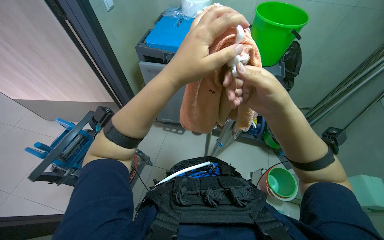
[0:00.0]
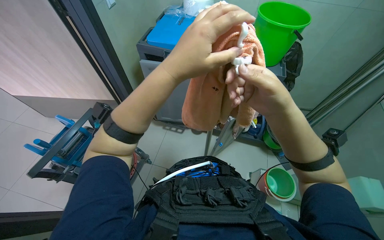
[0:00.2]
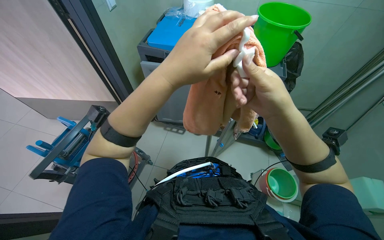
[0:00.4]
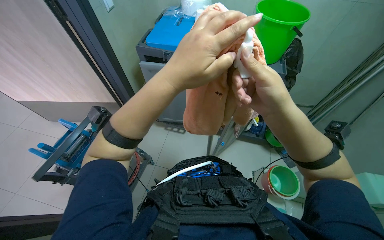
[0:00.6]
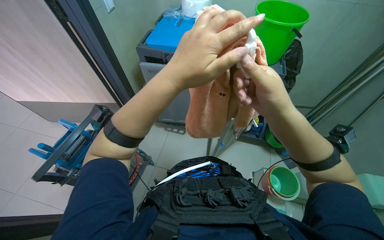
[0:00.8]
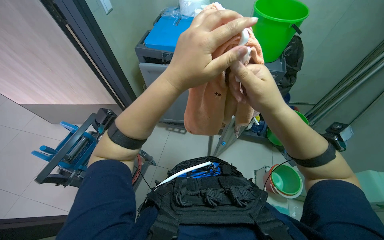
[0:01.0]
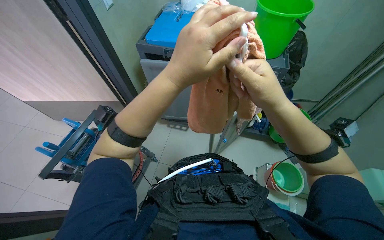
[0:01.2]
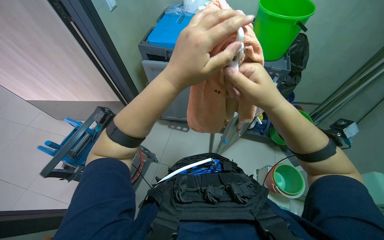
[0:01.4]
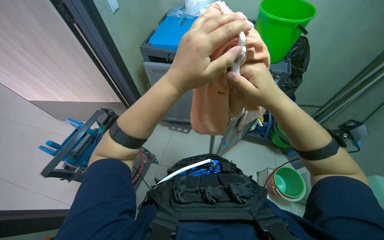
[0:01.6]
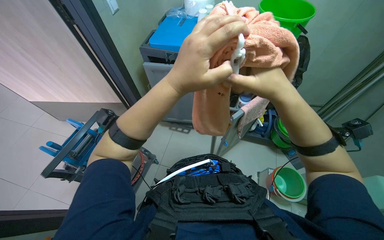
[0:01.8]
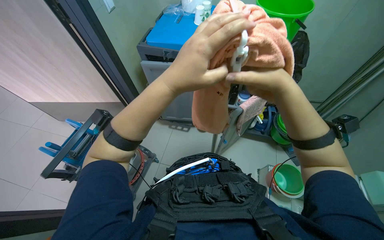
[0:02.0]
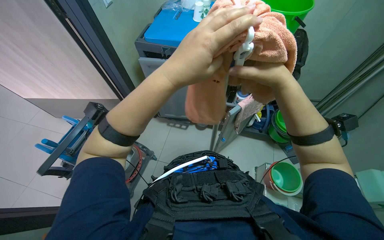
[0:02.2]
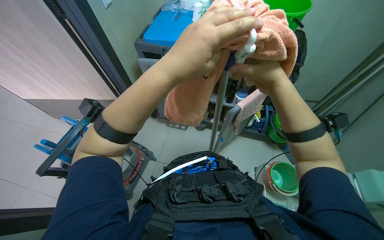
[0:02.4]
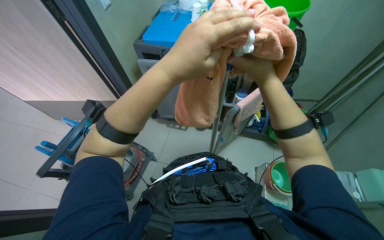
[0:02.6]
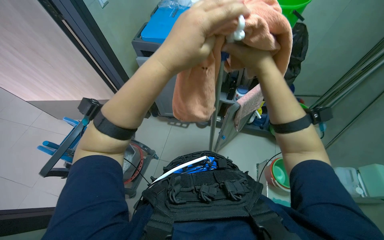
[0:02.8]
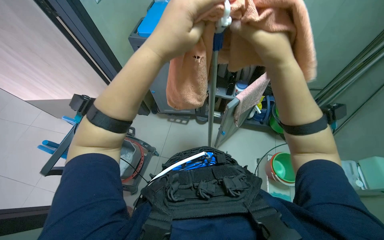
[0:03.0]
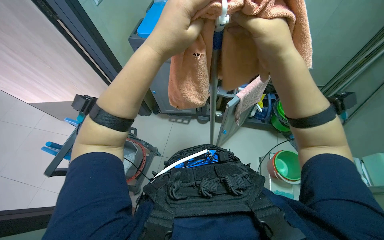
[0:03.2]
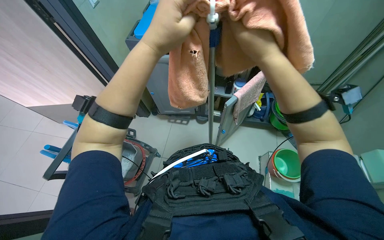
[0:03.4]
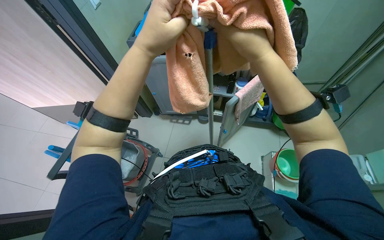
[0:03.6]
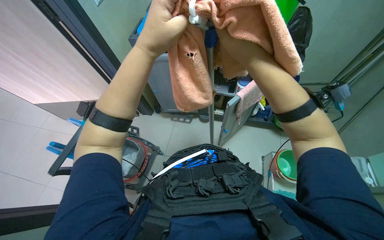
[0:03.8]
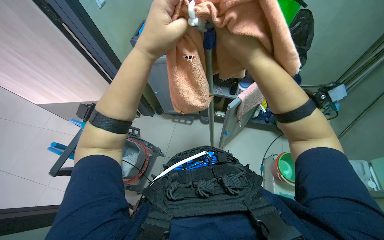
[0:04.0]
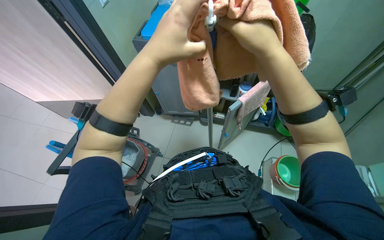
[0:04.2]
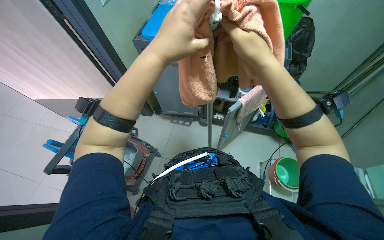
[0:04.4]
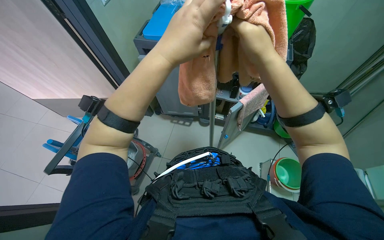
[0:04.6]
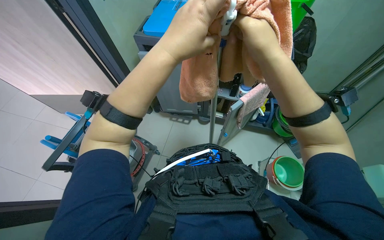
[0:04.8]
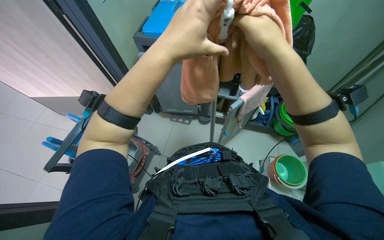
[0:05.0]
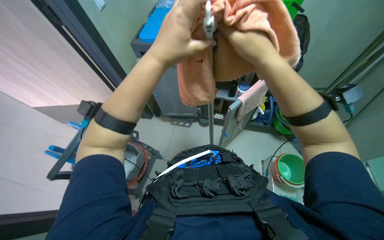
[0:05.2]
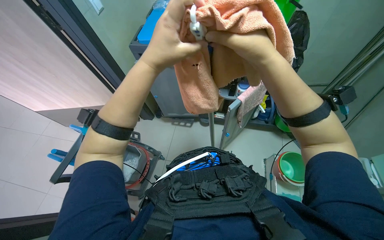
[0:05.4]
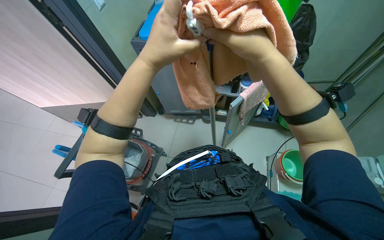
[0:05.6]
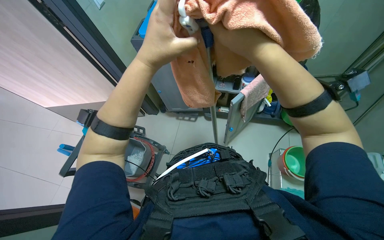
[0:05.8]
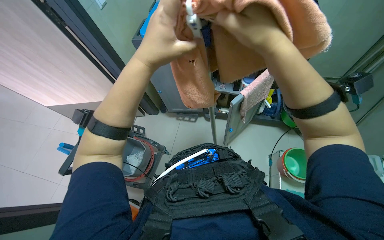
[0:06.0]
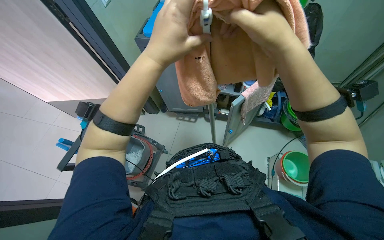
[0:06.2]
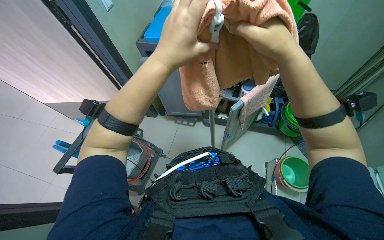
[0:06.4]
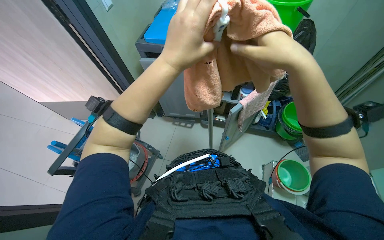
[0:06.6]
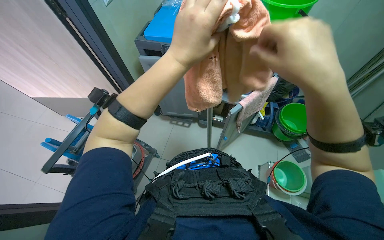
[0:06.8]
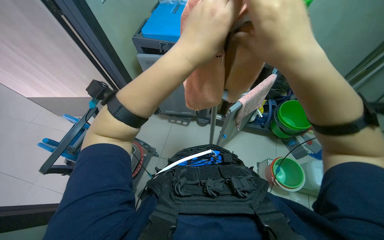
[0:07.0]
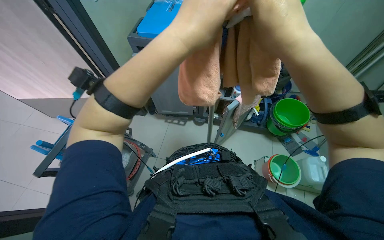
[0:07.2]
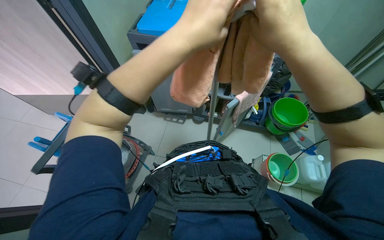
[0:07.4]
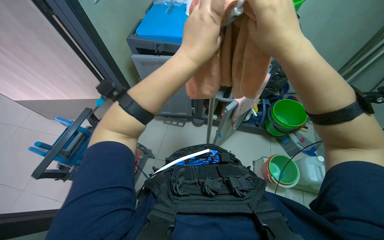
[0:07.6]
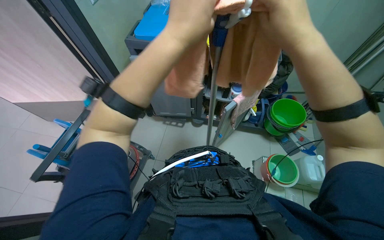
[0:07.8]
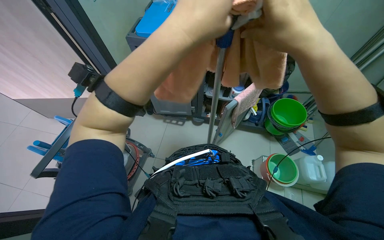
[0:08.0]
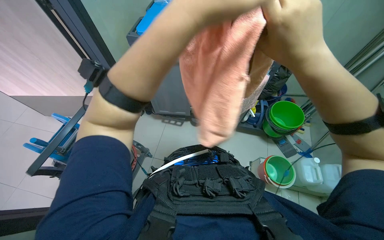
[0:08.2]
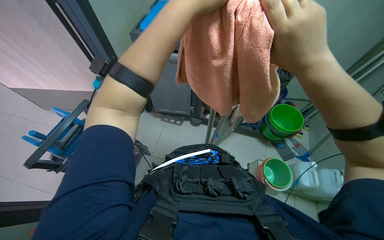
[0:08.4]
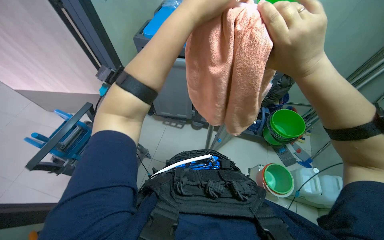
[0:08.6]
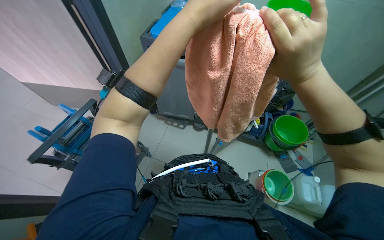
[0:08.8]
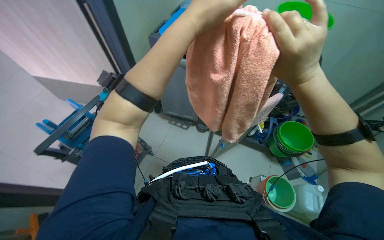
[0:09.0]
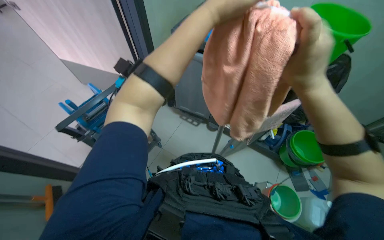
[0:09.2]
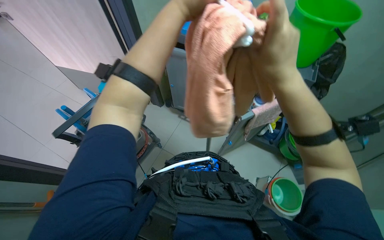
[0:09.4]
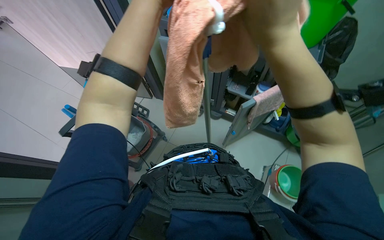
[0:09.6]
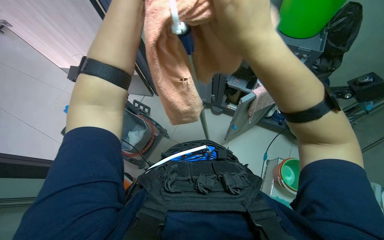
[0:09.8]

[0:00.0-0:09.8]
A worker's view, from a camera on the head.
Job: preparing cleaning supplies.
The whole recording: Attaching cloth to mop handle. The worker folds a cloth and attaches it to a mop handle, preparing the cleaning tool.
0.0 to 1.4 s: The hands are busy where they are.
2.8 to 5.6 s: The hands make small movements and keep their place.
5.6 to 7.0 s: The hands work in one place, with small movements.
7.0 to 8.4 s: The hands make small movements and keep their place.
8.4 to 9.8 s: The right hand is displaced to the left by roughly 10 cm.

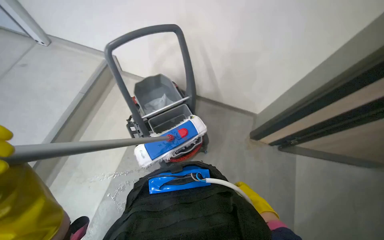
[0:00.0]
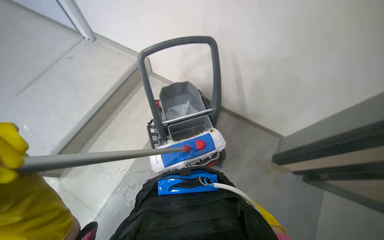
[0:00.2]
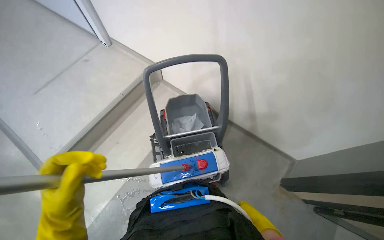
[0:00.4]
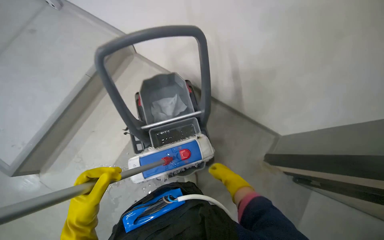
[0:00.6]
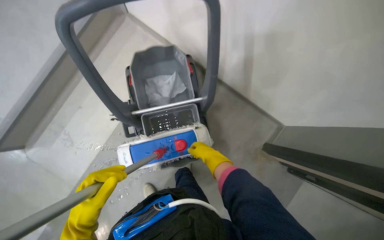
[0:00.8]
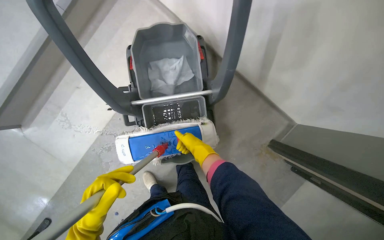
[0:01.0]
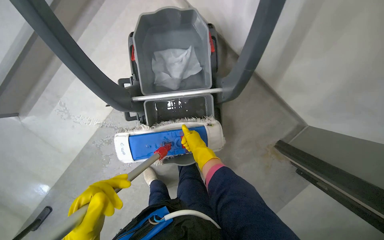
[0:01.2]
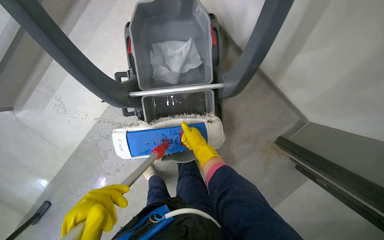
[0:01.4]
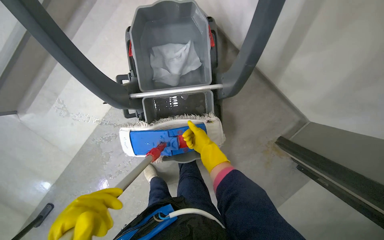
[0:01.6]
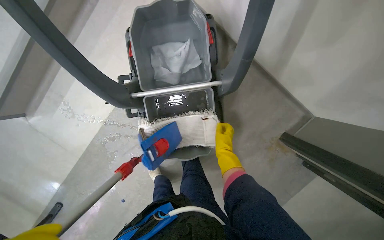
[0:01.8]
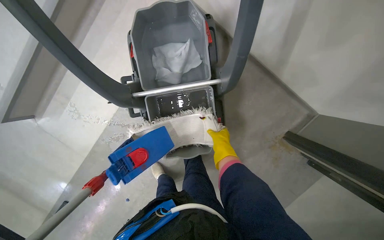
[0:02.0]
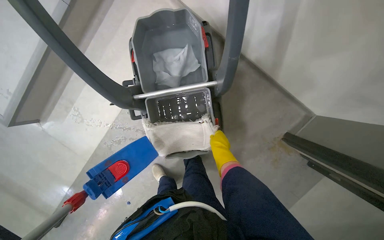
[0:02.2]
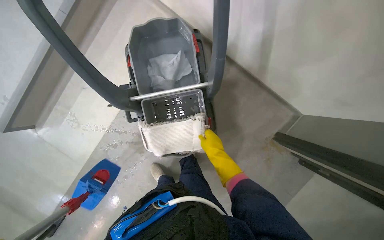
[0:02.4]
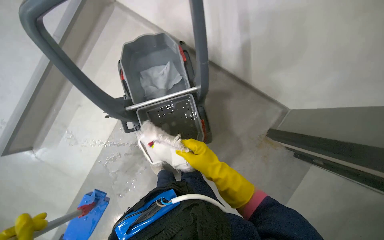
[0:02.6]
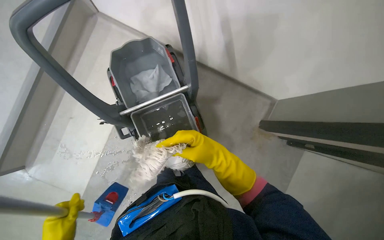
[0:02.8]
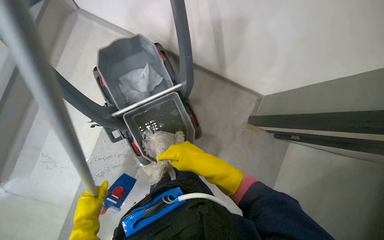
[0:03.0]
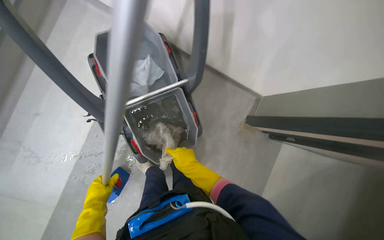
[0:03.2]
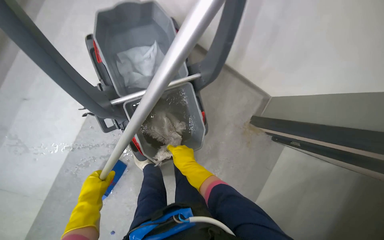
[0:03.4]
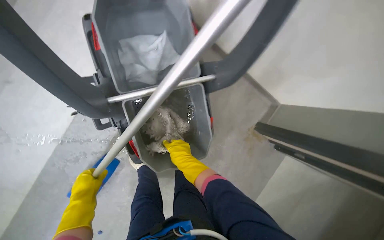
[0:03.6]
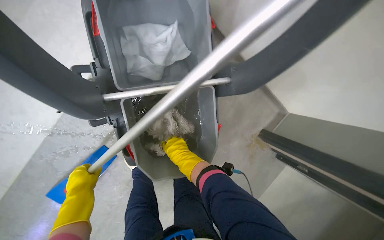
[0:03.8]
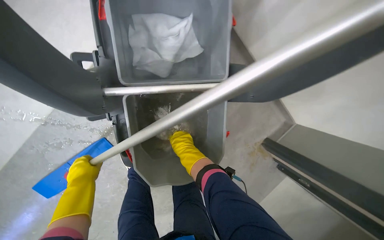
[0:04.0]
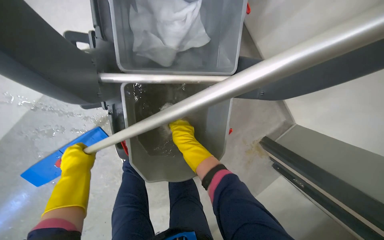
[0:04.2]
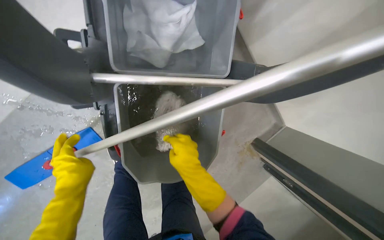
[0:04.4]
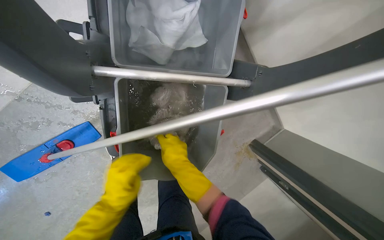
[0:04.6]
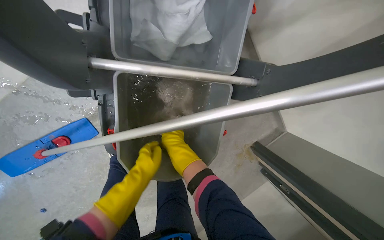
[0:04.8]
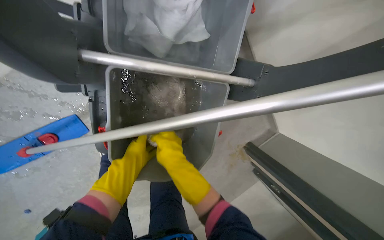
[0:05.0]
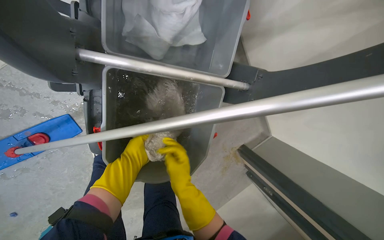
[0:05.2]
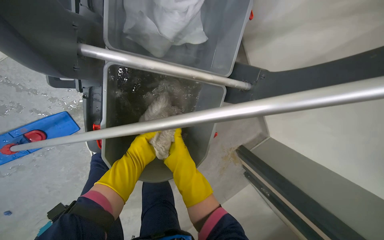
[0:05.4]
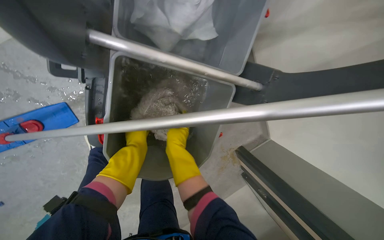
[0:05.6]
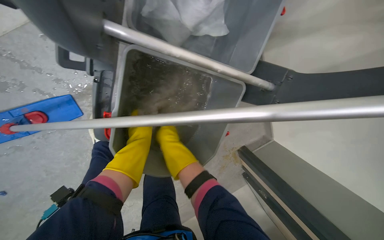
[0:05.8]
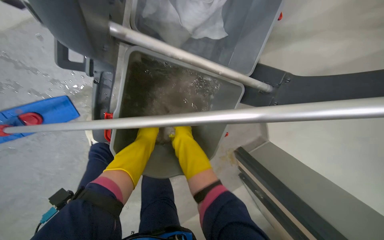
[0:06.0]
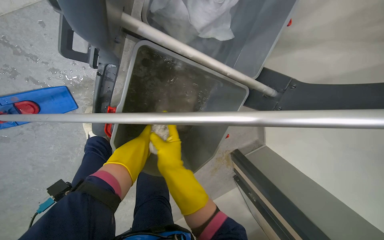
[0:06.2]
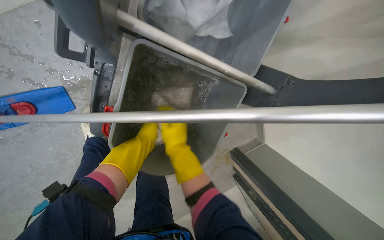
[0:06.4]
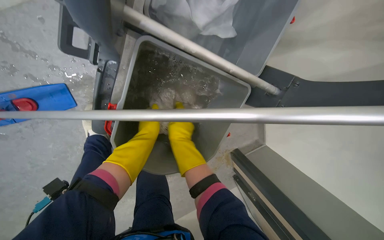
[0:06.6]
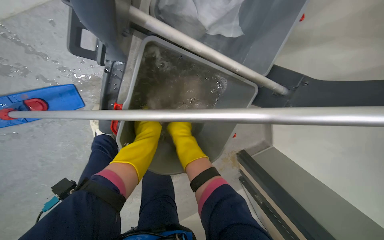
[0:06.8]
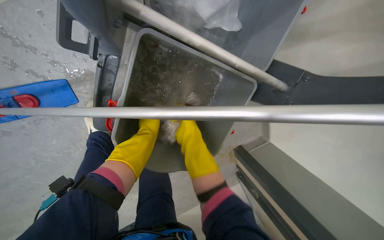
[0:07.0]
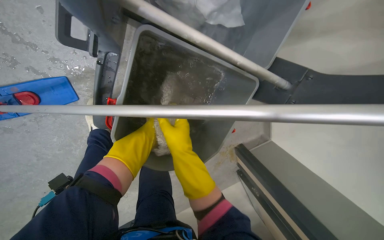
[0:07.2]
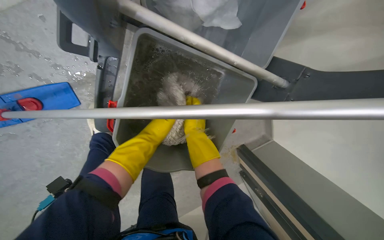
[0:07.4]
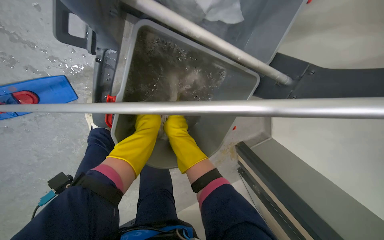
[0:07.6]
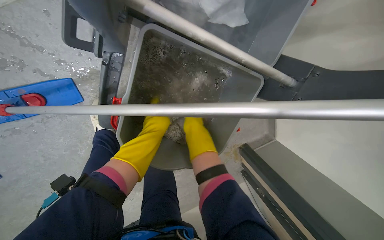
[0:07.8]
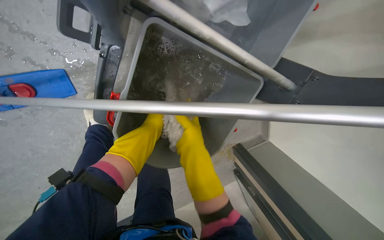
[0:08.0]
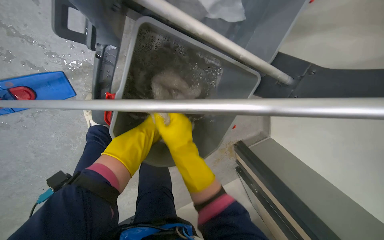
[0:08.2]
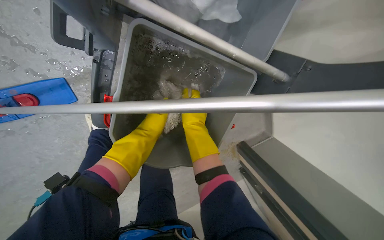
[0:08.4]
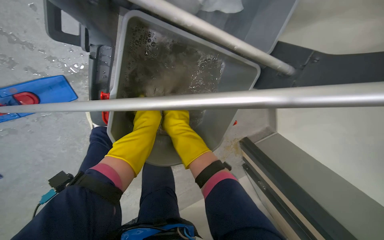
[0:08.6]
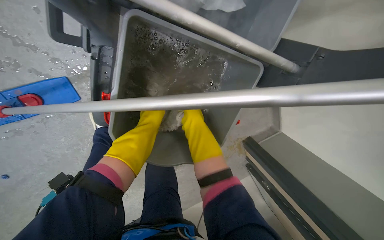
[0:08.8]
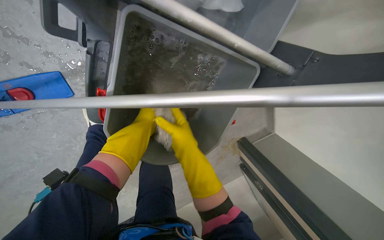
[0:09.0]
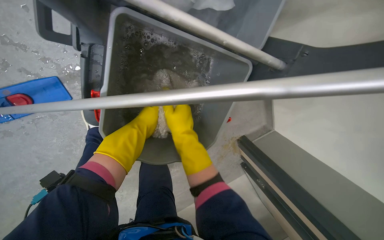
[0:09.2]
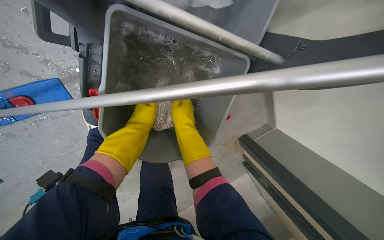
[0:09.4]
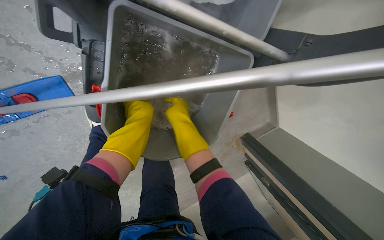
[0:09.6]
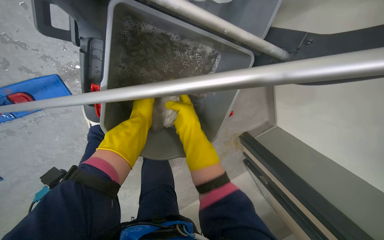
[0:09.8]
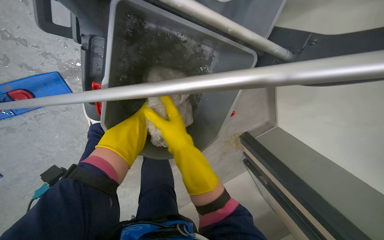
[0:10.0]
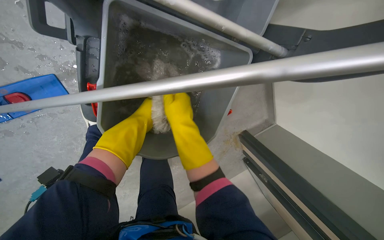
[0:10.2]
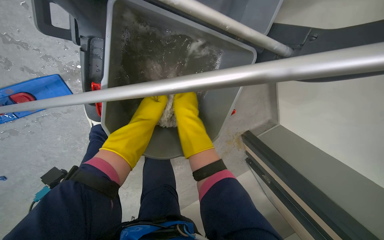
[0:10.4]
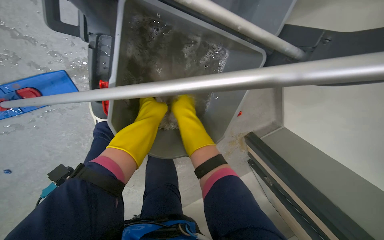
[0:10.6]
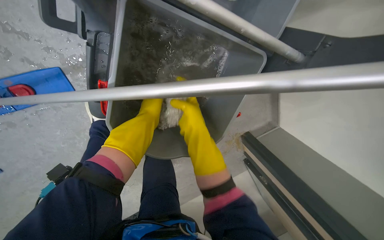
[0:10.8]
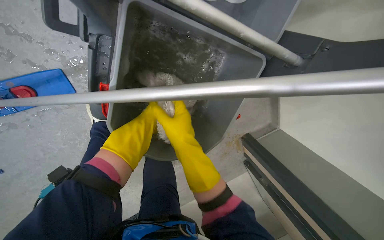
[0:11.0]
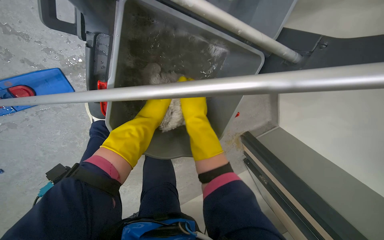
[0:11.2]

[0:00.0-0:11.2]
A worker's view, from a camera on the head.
Job: preparing cleaning supplies.
The whole recording: Cleaning mop head. The worker removes the mop head from the mop and cleans it in a bucket.
0.0 to 1.6 s: The wearer looks roughly 15 degrees further downward. The right hand is displaced farther from the camera and up the picture by about 50 cm.
1.6 to 3.2 s: The right hand is displaced down the picture by roughly 15 cm, and travels nearer to the camera and back again, some 25 cm each way.
3.2 to 4.8 s: The scene rotates clockwise by roughly 25 degrees. The left hand shifts approximately 15 cm to the right, while the right hand swings nearer and farther, roughly 15 cm each way, with 2 reversals.
4.8 to 6.4 s: The right hand reaches about 15 cm farther from the camera, then returns.
6.4 to 8.0 s: The left hand swings nearer and farther, some 20 cm each way, with 4 reversals.
8.0 to 9.6 s: The right hand moves about 15 cm farther from the camera and comes back.
9.6 to 11.2 s: The right hand swings nearer and farther, roughly 10 cm each way, with 2 reversals.
